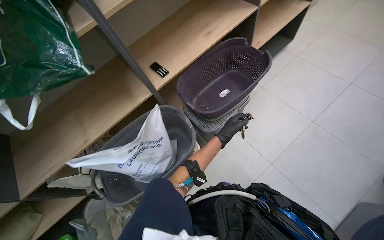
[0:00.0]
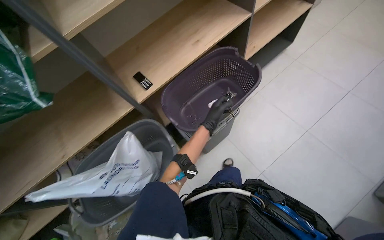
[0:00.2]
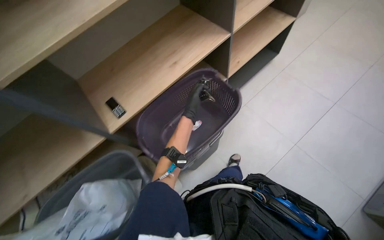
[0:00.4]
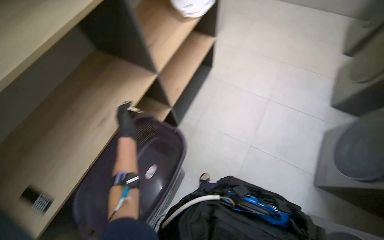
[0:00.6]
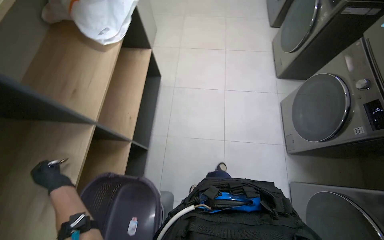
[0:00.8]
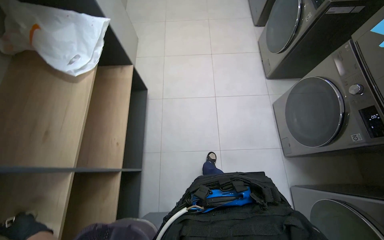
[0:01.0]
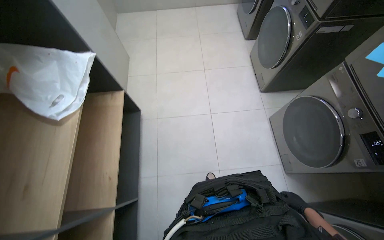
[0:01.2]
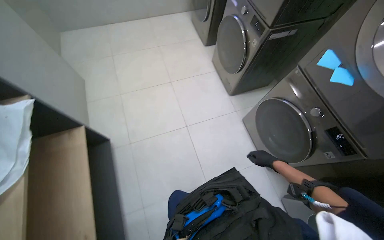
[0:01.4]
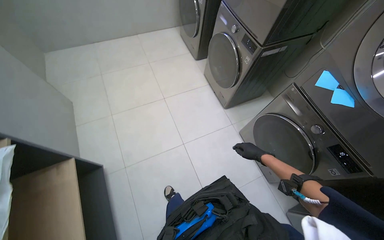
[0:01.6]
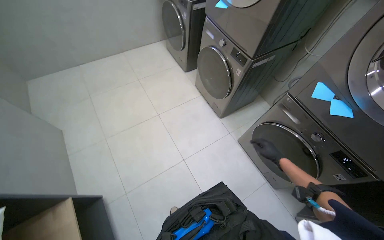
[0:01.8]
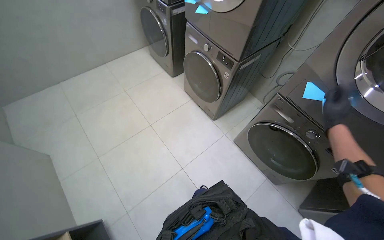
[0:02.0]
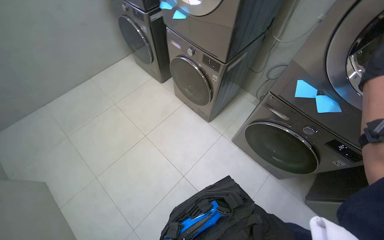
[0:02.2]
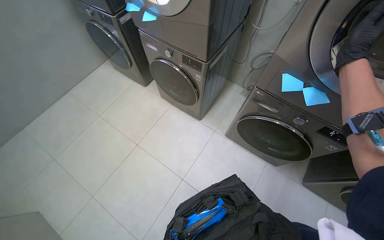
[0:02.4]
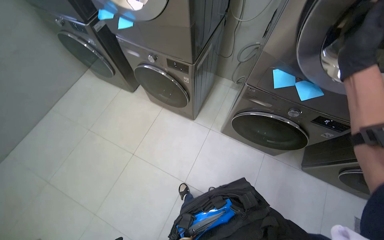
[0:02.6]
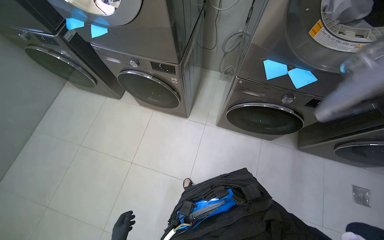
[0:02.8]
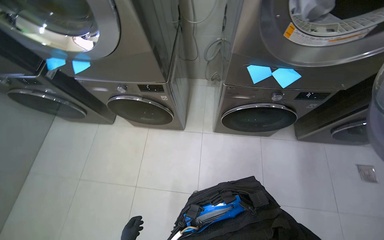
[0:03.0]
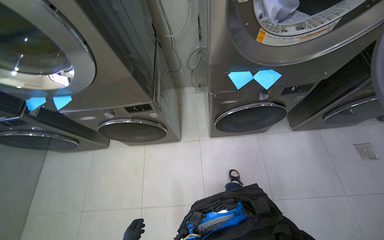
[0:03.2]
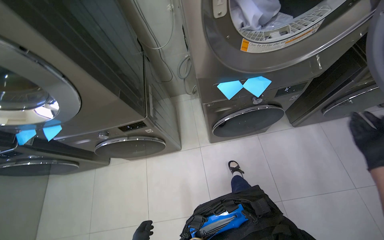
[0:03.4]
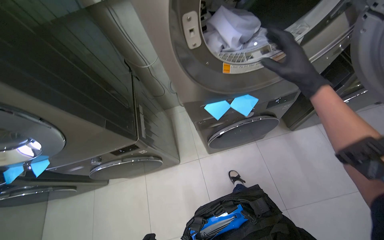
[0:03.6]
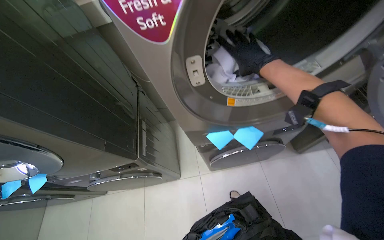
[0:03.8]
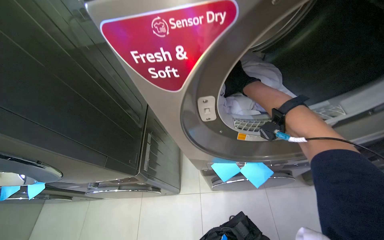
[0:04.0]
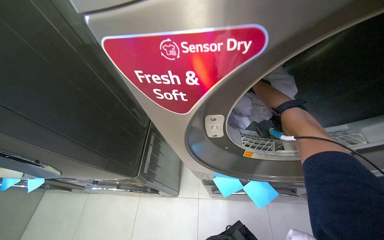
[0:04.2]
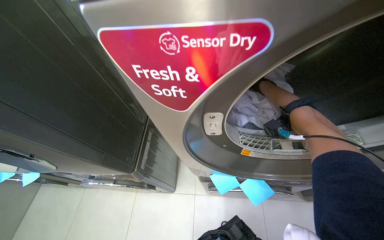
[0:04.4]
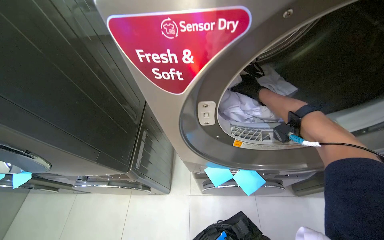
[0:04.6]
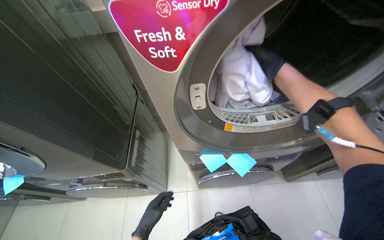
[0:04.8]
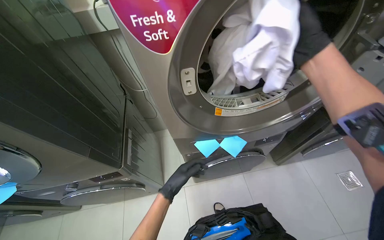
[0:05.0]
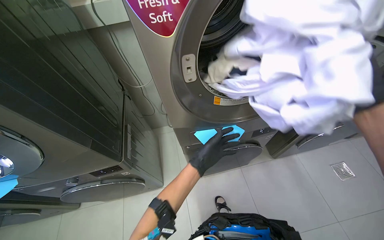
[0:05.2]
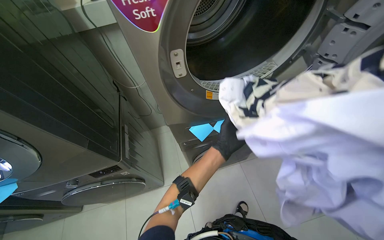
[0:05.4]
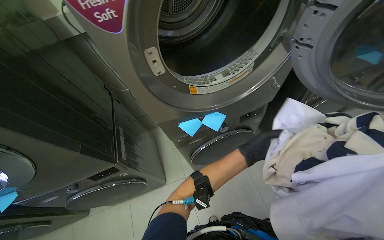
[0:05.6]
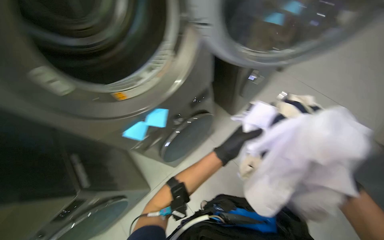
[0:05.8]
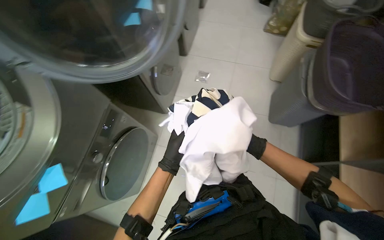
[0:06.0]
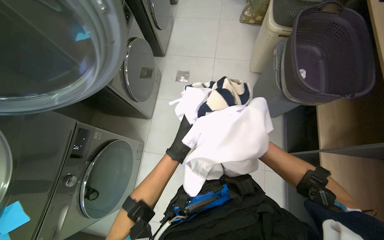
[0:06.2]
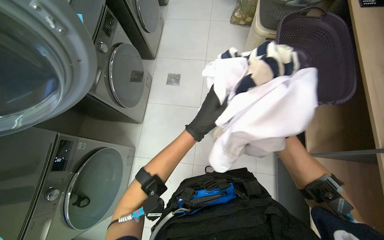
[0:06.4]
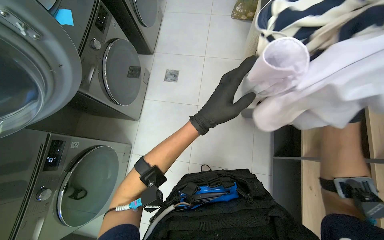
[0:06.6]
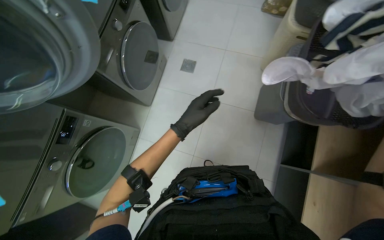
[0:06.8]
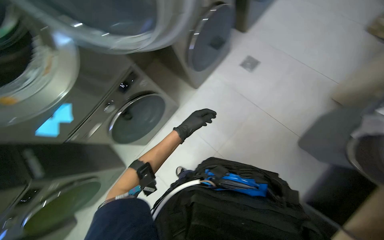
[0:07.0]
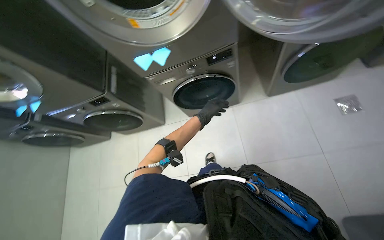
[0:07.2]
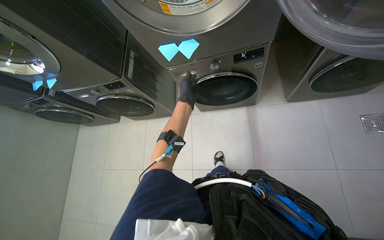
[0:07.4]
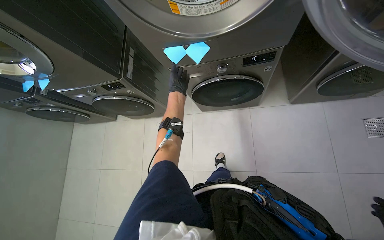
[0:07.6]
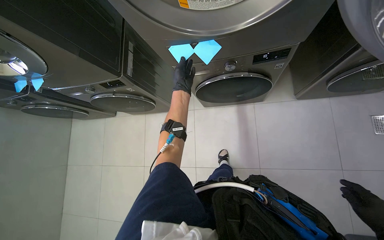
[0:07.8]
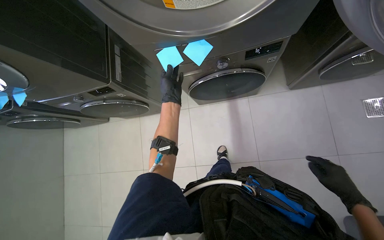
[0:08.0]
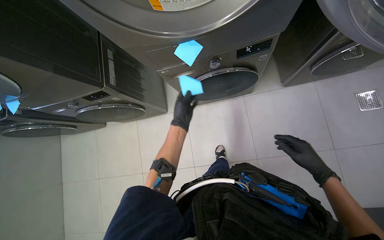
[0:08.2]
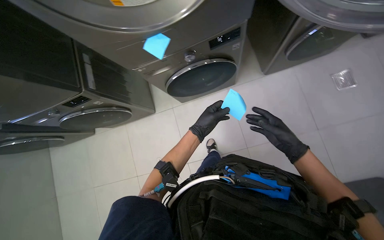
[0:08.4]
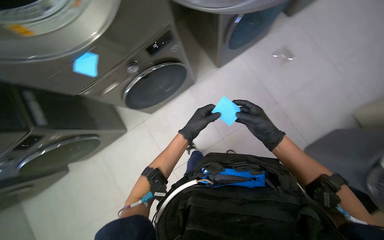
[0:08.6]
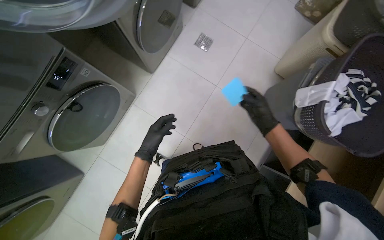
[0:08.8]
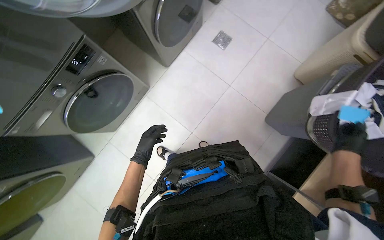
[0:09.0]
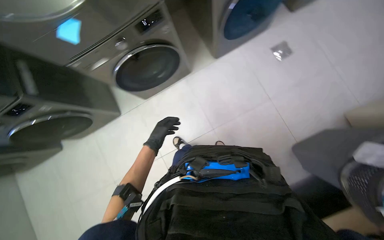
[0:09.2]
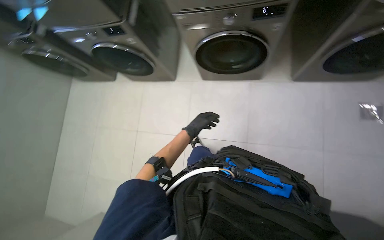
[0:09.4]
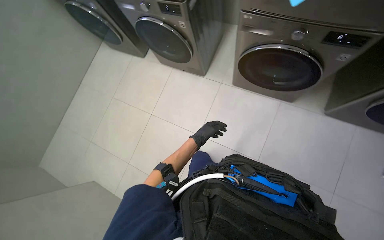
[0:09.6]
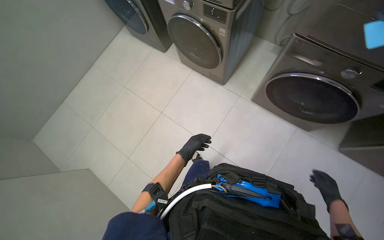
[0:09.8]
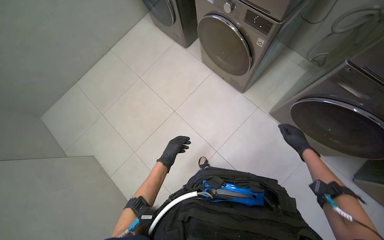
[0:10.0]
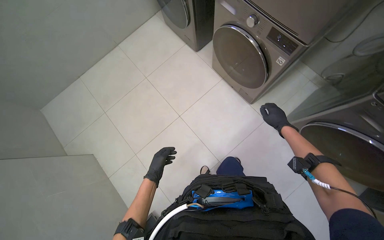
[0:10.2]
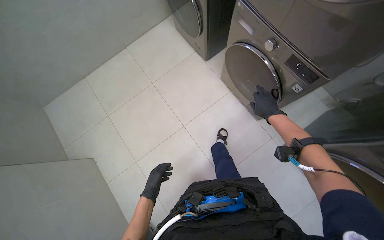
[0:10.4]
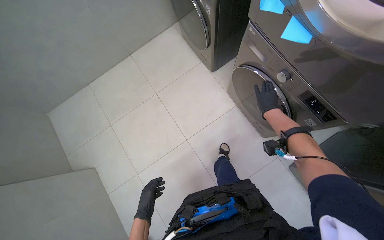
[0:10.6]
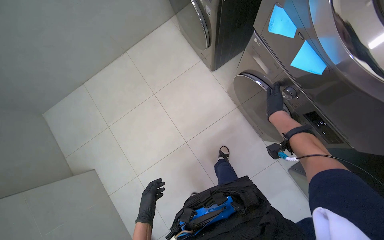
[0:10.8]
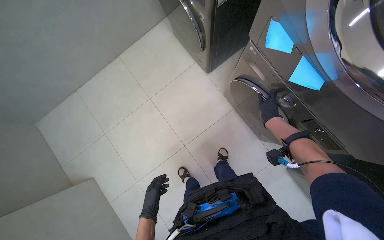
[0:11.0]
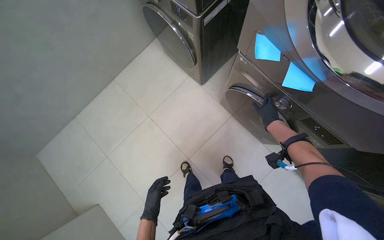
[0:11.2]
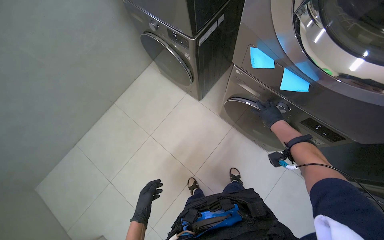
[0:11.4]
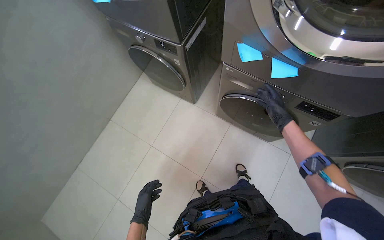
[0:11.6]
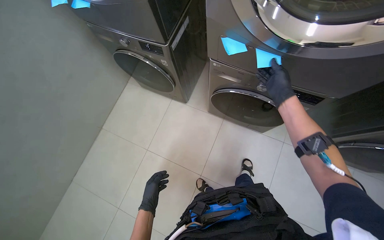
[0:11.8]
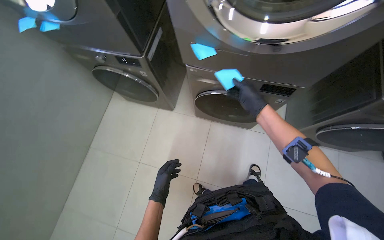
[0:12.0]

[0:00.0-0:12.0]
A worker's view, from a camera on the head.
Job: managing laundry.
The whole recording: Processing laundry and notes. The worker removes laundry and sticky notes from washing machines and dryers.
0:00.0 to 0:01.6: The wearer moves about 1 m. The head turns to the right by about 55 degrees.
0:01.6 to 0:03.0: The camera travels some 50 cm. The head turns to the right by about 60 degrees.
0:04.4 to 0:06.0: The head rotates approximately 55 degrees to the right.
0:06.0 to 0:07.6: The wearer looks approximately 75 degrees further to the left. The wearer looks some 20 degrees further downward.
0:07.6 to 0:09.0: The scene turns some 30 degrees counterclockwise in the picture.
0:09.0 to 0:10.4: The wearer moves roughly 80 cm. The wearer's head swings approximately 90 degrees to the left.
0:10.4 to 0:12.0: Everything in view rotates roughly 35 degrees counterclockwise.

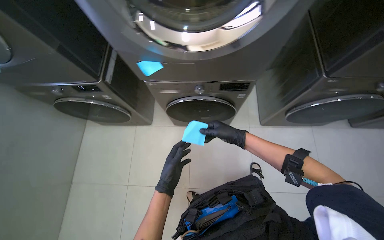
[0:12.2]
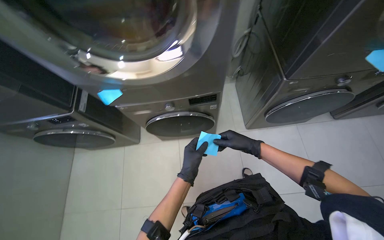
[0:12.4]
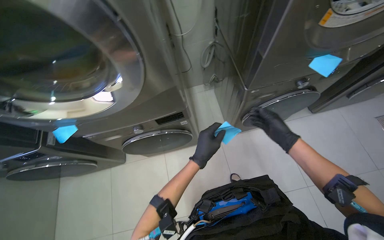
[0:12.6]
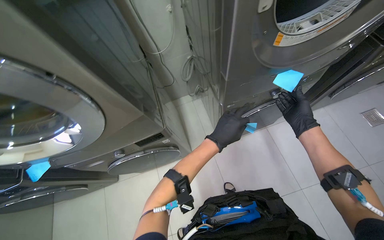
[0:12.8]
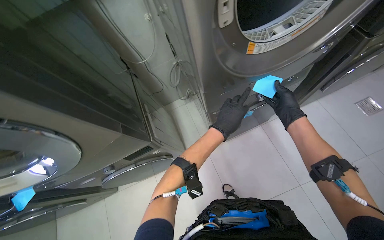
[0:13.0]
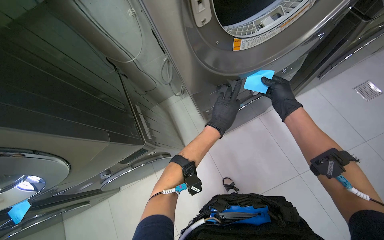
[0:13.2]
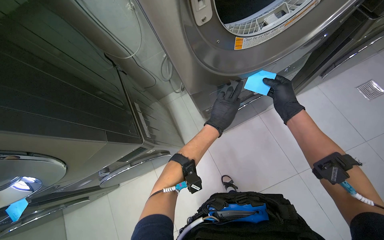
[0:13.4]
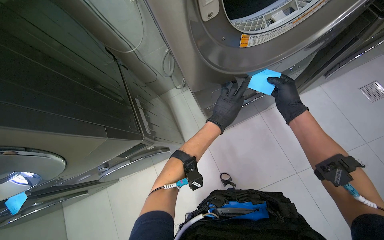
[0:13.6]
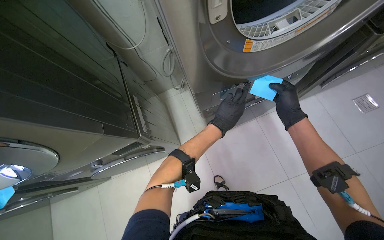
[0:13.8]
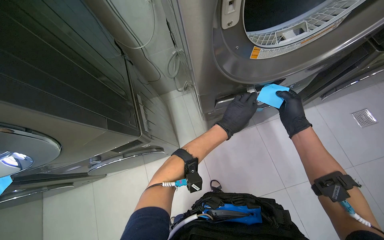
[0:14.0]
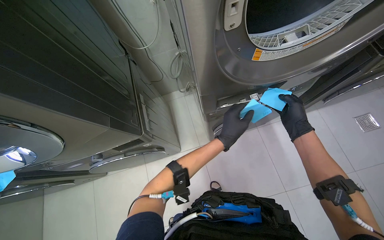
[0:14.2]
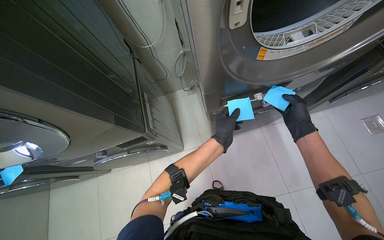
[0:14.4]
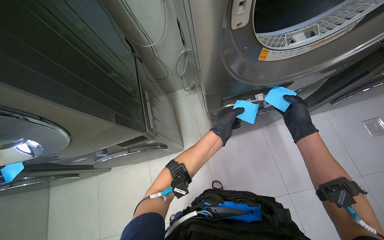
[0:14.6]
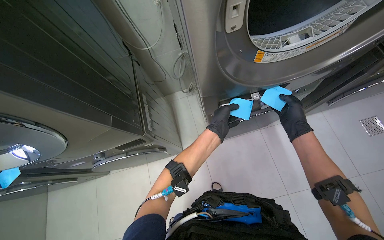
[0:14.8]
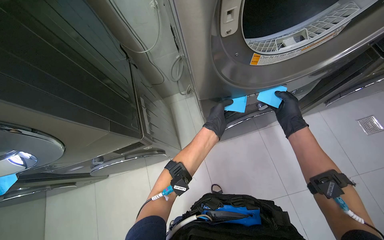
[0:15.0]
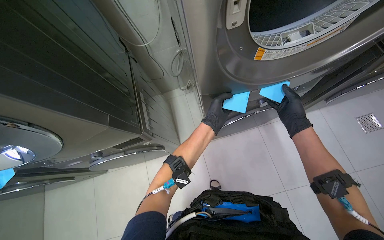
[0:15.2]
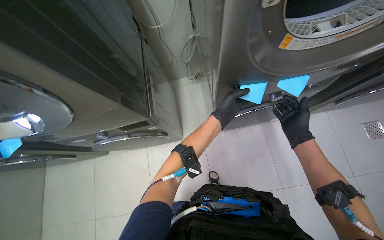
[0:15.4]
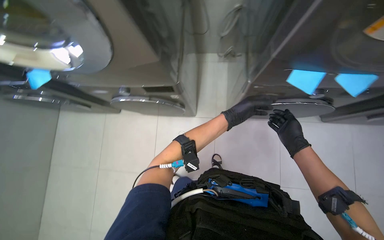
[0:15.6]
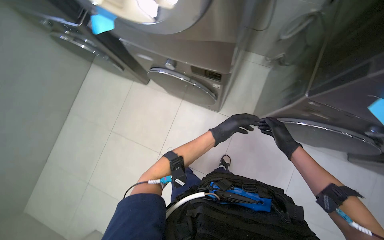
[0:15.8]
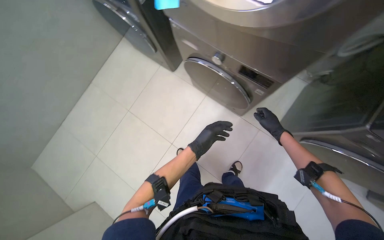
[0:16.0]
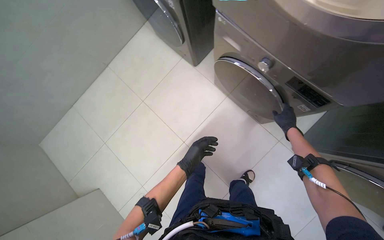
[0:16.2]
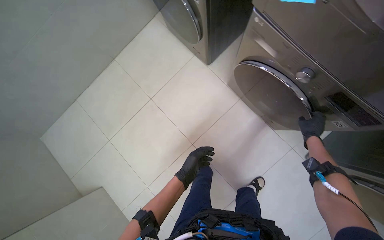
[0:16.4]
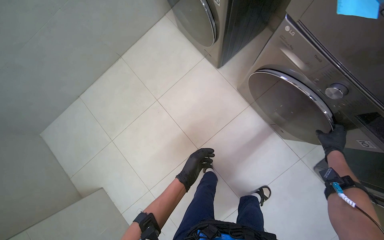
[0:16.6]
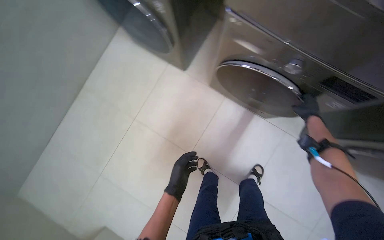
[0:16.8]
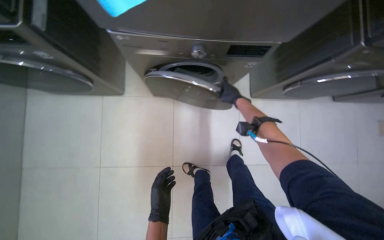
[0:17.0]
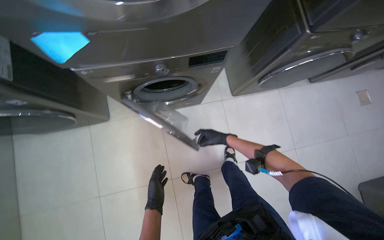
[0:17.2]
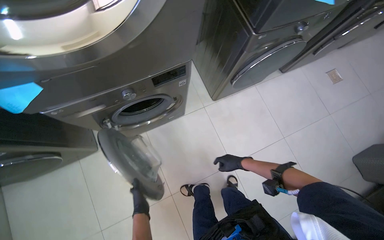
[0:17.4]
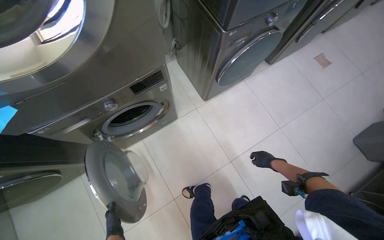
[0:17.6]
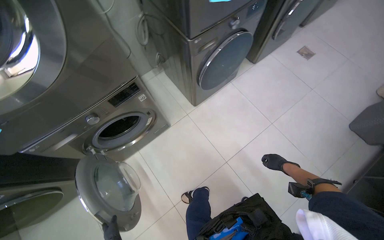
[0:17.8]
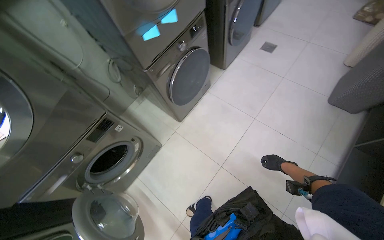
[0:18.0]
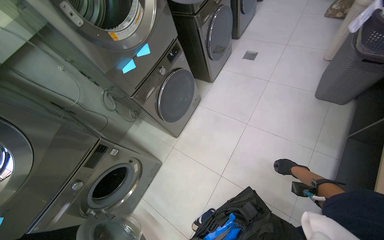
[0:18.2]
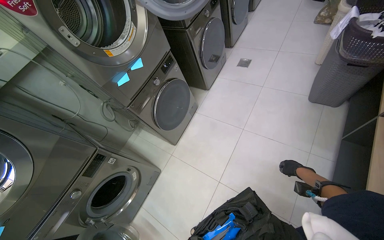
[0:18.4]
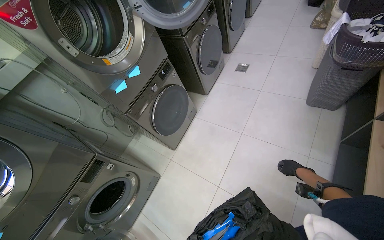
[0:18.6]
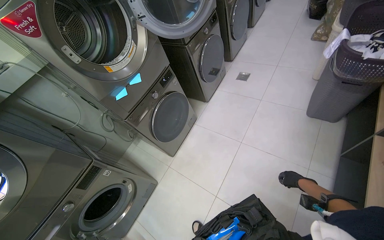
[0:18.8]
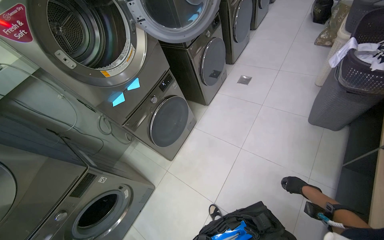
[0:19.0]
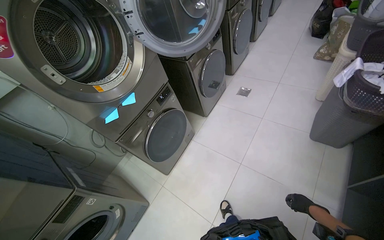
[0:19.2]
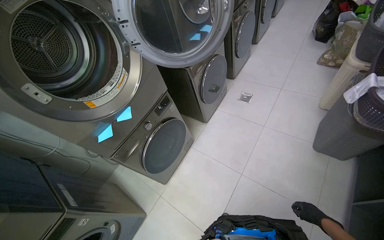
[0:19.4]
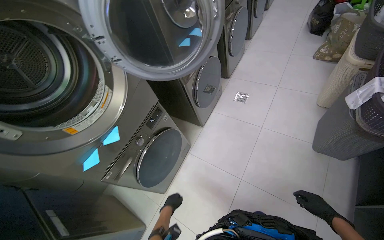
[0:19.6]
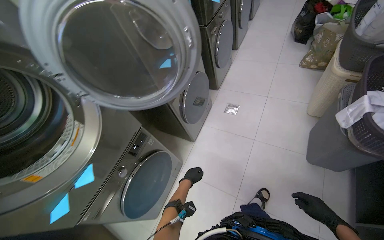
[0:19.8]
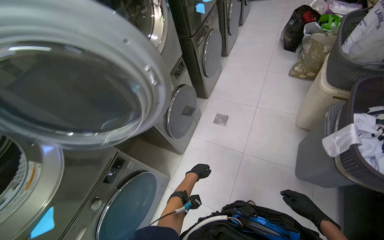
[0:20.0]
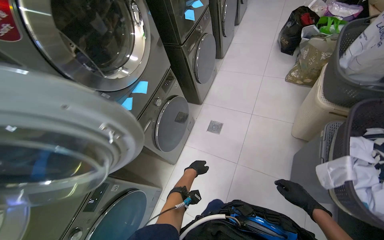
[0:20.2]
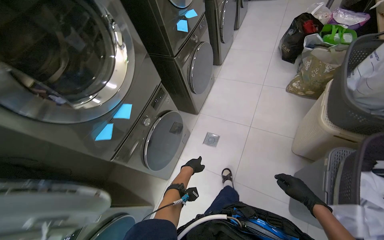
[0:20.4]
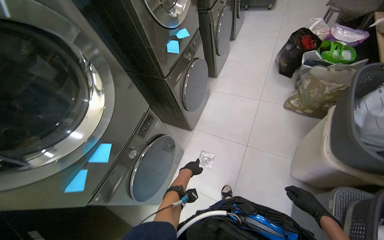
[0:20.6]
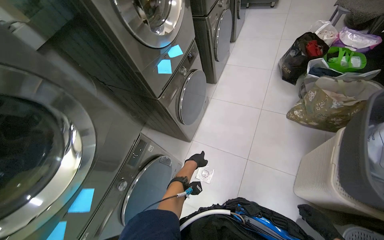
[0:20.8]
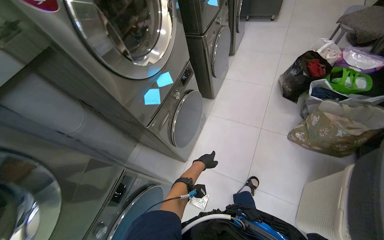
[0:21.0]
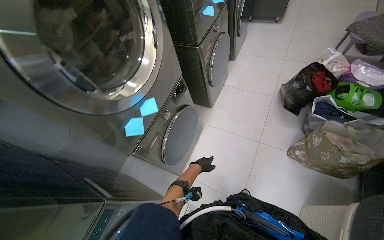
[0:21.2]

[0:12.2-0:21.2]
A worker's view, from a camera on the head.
Job: managing laundry.
The whole recording: Processing laundry and notes. The worker removes laundry and sticky notes from washing machines and dryers.
0:12.2 to 0:13.8: The camera is carried approximately 60 cm.
0:13.8 to 0:15.2: The hands work in one place, with small movements.
0:15.2 to 0:16.6: The camera travels about 70 cm. The view tilts approximately 15 degrees downward. The scene rotates clockwise by some 50 degrees.
0:16.6 to 0:18.2: The head travels approximately 70 cm. The wearer looks some 115 degrees further to the right. The wearer looks some 25 degrees further upward.
0:18.2 to 0:19.8: The camera is carried some 60 cm.
0:19.8 to 0:21.2: The wearer moves about 1.5 m.